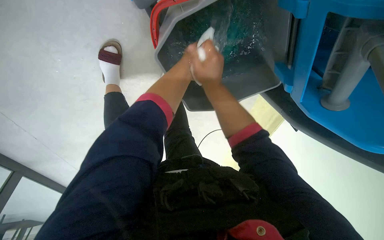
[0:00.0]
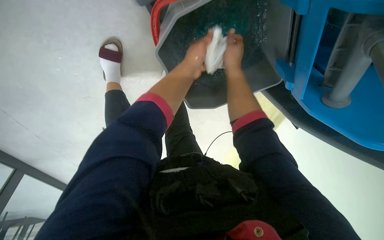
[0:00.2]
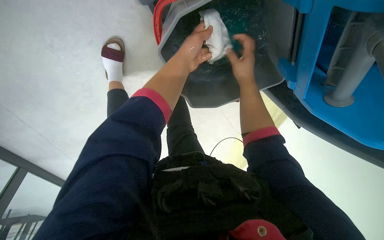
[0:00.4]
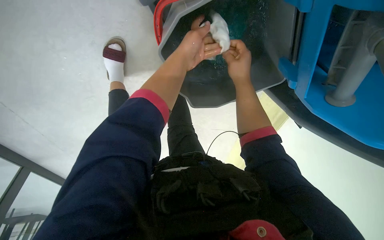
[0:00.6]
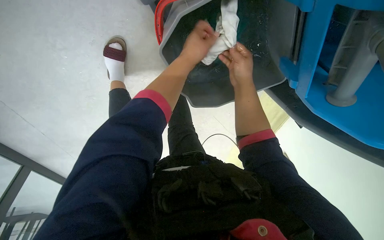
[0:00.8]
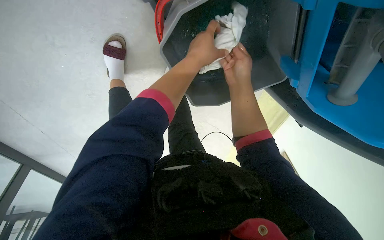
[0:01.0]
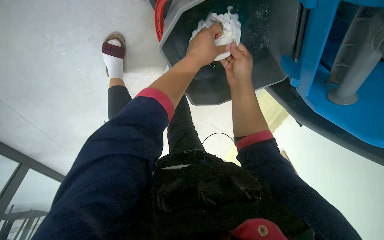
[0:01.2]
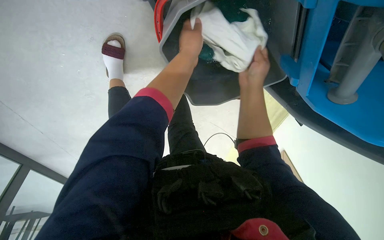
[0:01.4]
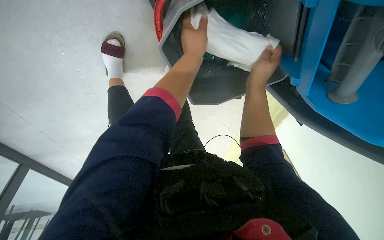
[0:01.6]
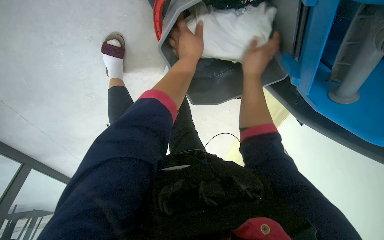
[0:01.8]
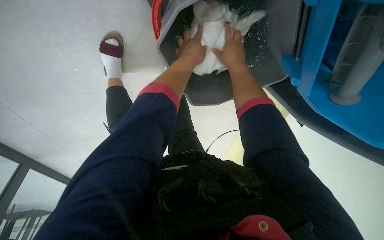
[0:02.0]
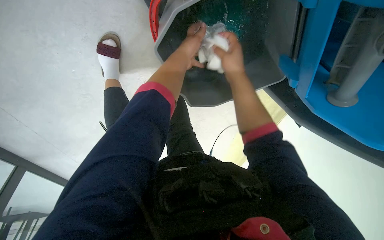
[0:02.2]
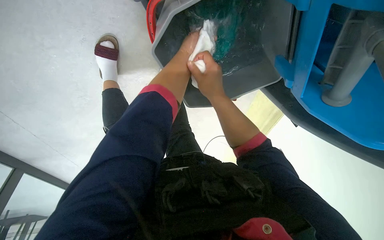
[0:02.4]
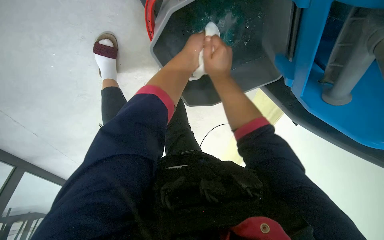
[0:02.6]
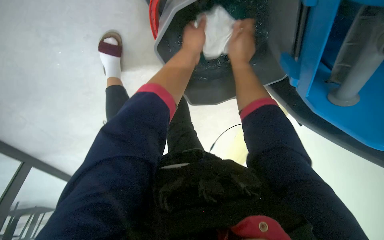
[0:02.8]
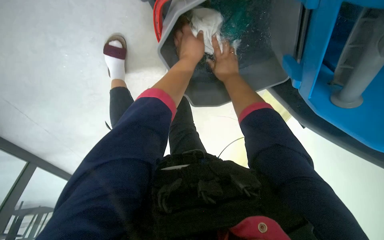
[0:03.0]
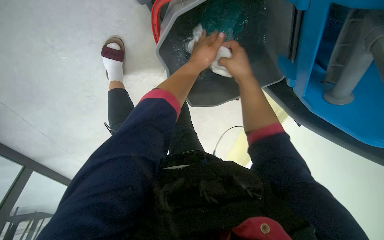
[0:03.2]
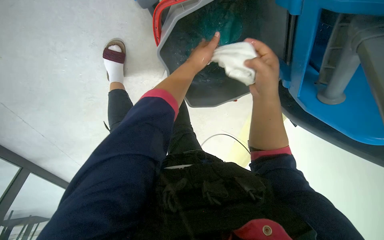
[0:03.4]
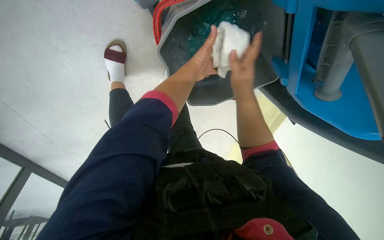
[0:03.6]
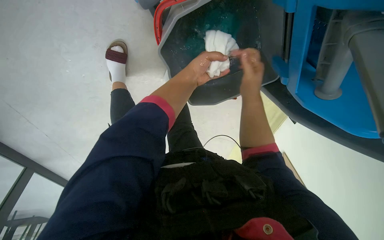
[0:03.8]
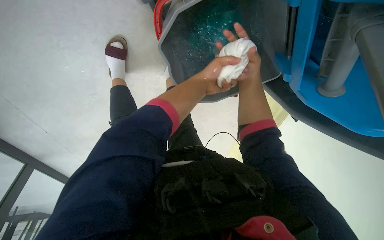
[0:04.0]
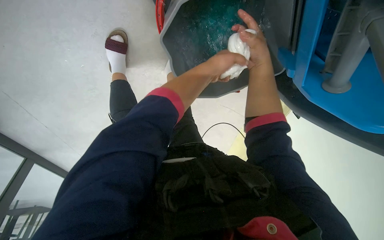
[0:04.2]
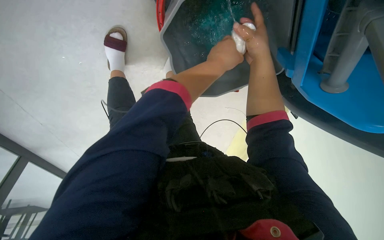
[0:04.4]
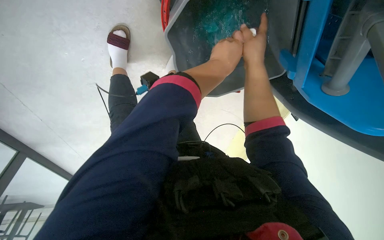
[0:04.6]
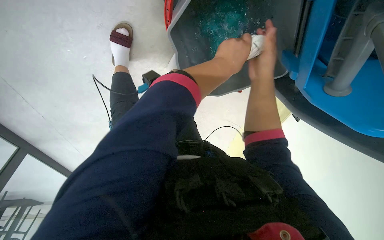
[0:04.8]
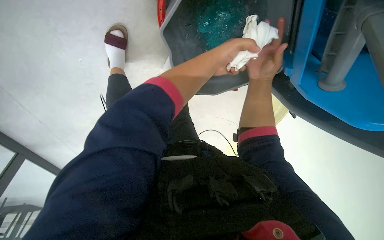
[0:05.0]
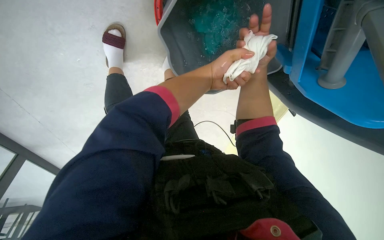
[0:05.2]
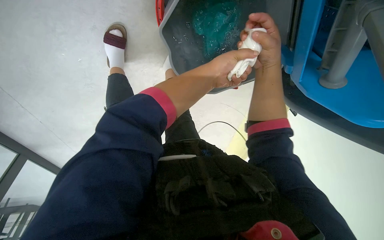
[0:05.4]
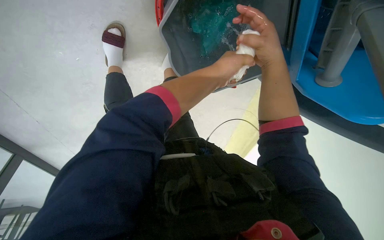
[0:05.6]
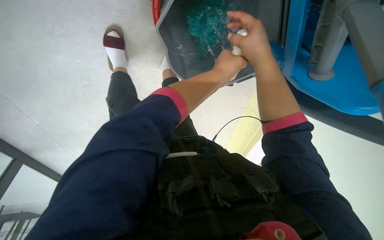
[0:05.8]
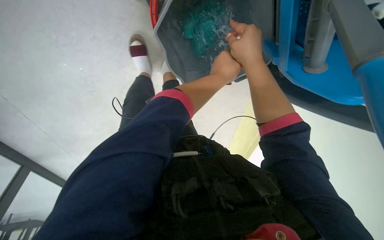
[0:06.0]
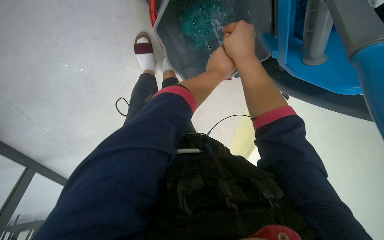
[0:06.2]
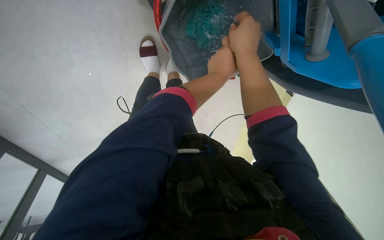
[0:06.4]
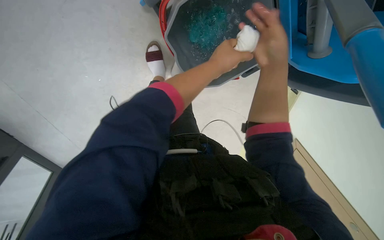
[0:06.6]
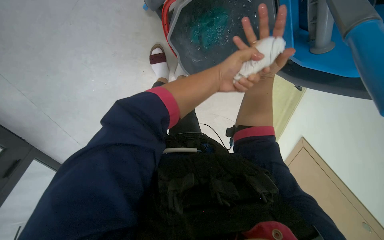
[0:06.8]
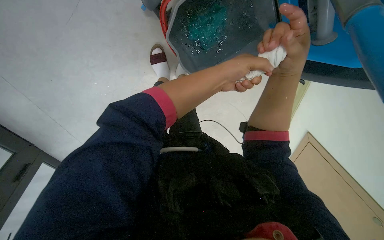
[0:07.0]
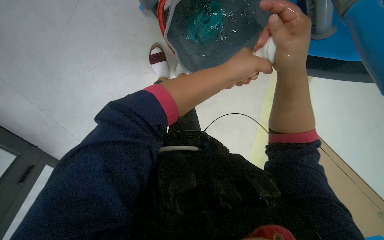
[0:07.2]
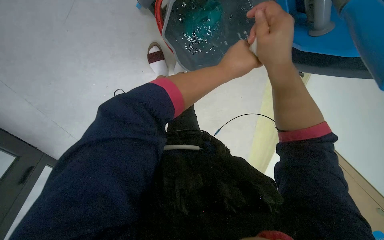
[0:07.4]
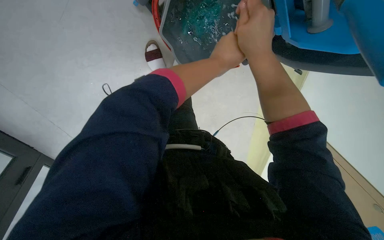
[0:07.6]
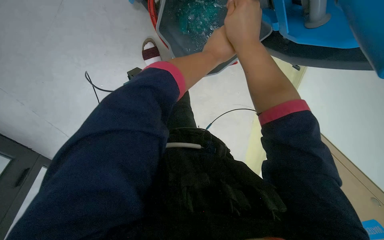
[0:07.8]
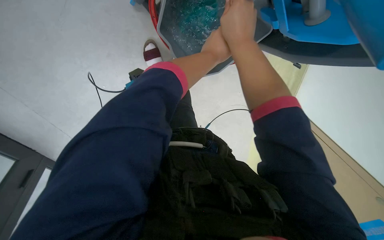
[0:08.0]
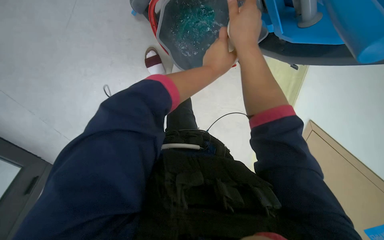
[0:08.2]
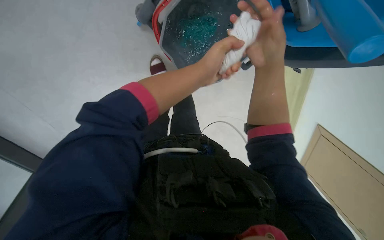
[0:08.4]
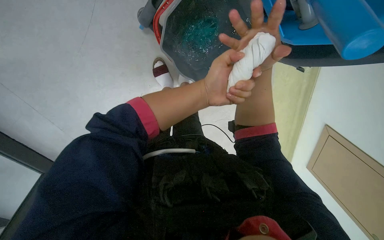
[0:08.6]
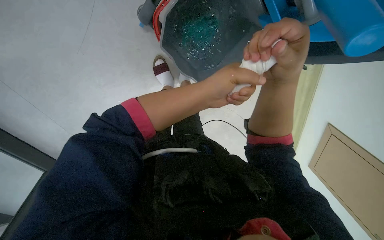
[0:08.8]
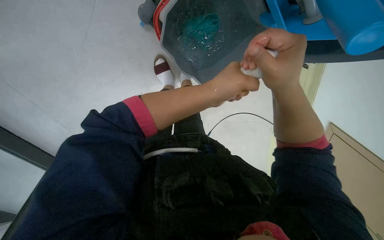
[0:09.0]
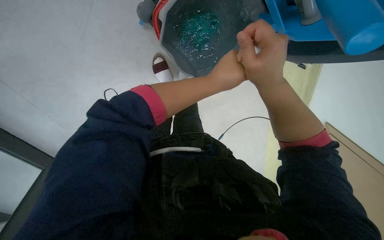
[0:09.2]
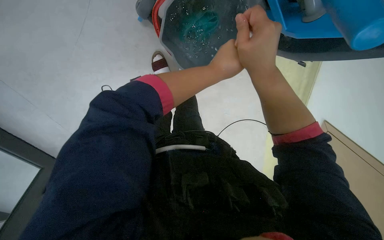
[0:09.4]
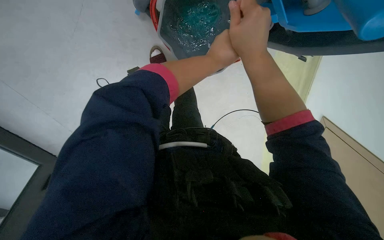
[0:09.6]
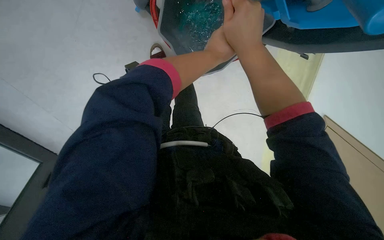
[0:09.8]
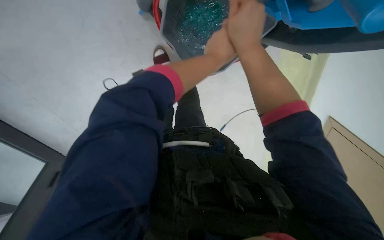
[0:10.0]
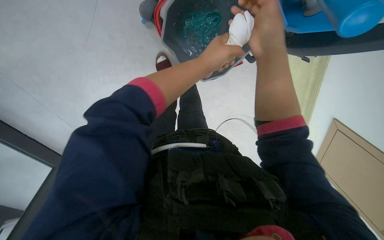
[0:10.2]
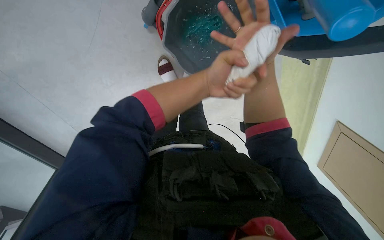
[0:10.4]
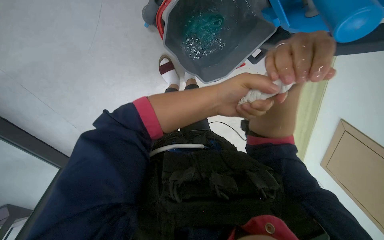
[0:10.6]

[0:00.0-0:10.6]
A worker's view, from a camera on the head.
Job: preparing cleaning supplies.
The whole recording: Rinsing and wringing cloth. The worker rinses and wrings a white cloth in a bucket on the cleaning cart.
0:00.0 to 0:01.6: The right hand heads to the right, covering some 10 cm.
0:01.6 to 0:03.0: The right hand moves up and down the picture over some 10 cm, changing direction 2 times.
0:03.0 to 0:04.6: The right hand shifts roughly 10 cm nearer to the camera.
0:04.6 to 0:06.0: The right hand is displaced nearer to the camera by roughly 10 cm.
0:07.6 to 0:09.0: The hands work in one place, with small movements.

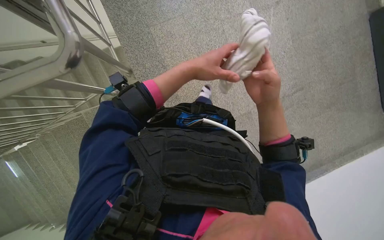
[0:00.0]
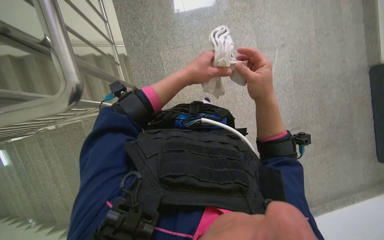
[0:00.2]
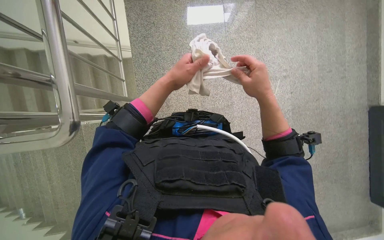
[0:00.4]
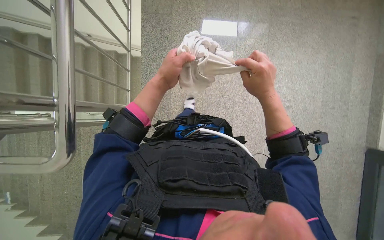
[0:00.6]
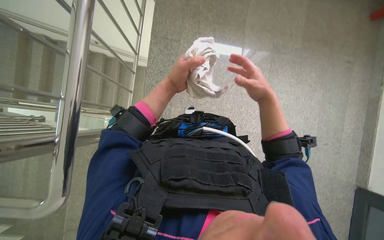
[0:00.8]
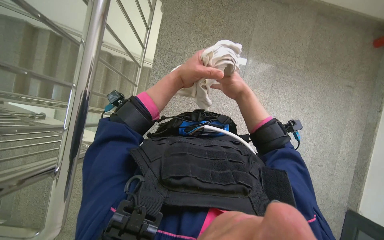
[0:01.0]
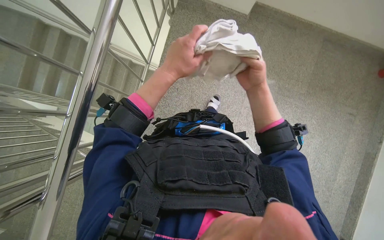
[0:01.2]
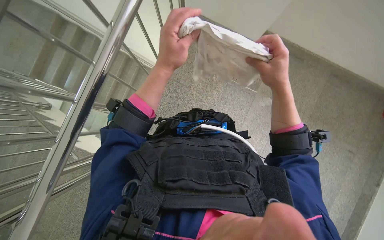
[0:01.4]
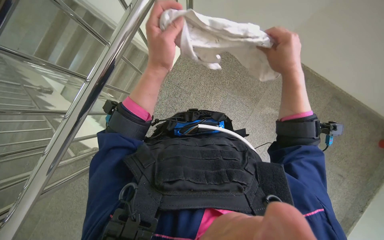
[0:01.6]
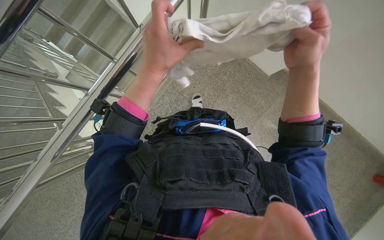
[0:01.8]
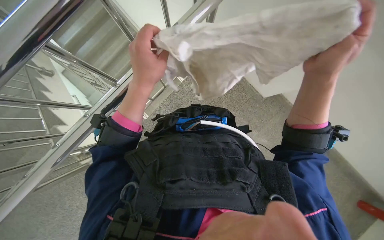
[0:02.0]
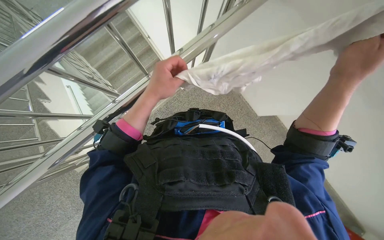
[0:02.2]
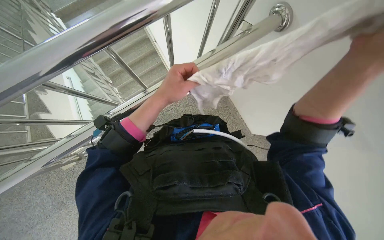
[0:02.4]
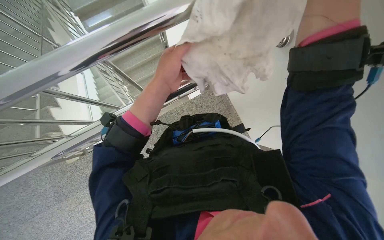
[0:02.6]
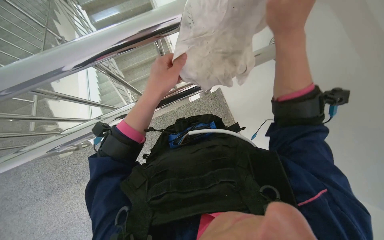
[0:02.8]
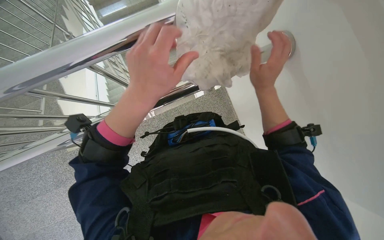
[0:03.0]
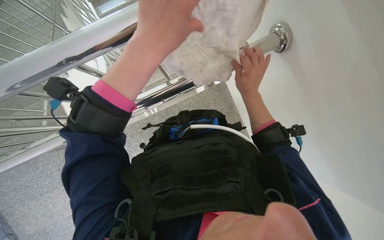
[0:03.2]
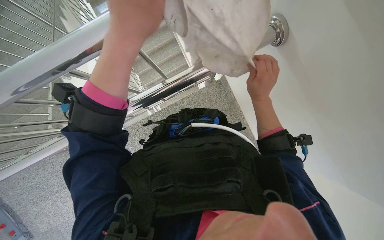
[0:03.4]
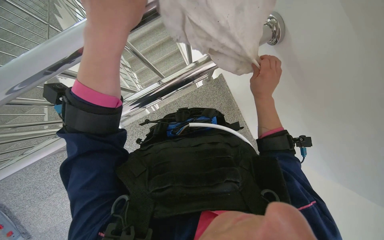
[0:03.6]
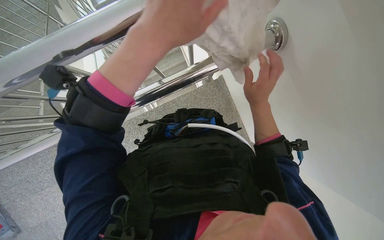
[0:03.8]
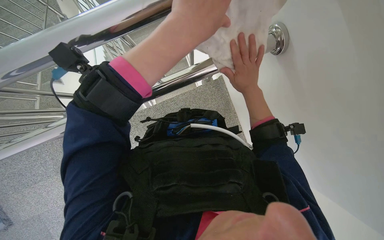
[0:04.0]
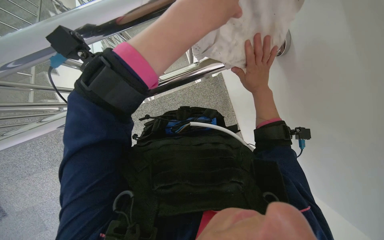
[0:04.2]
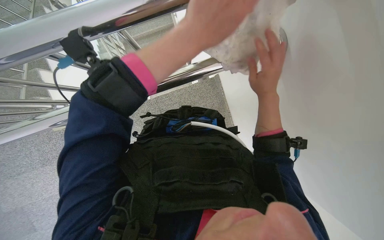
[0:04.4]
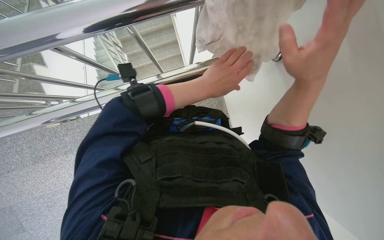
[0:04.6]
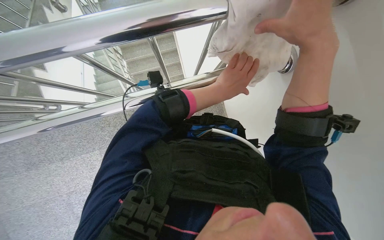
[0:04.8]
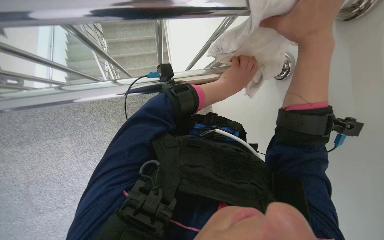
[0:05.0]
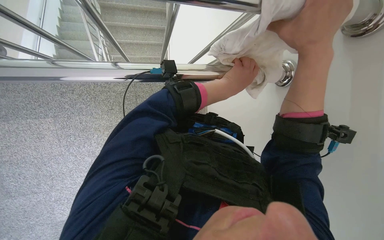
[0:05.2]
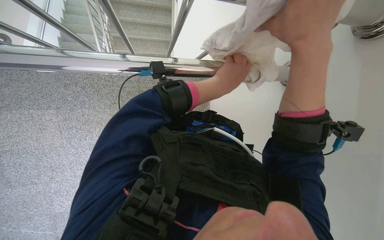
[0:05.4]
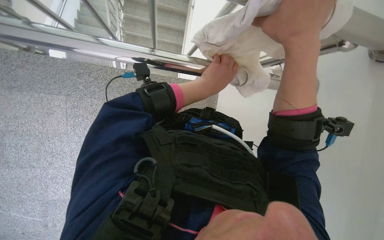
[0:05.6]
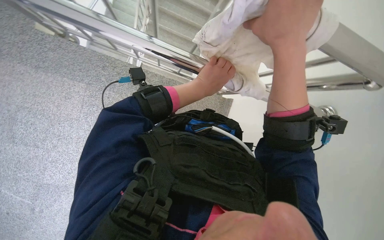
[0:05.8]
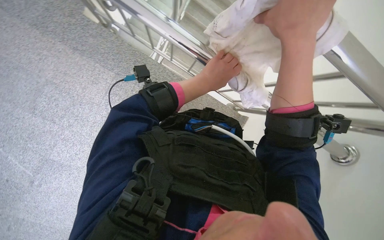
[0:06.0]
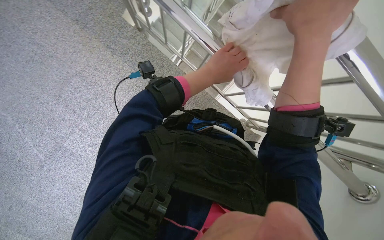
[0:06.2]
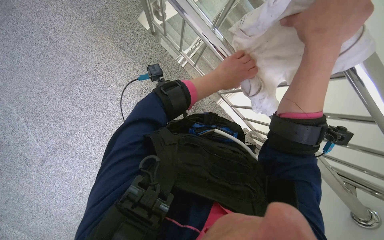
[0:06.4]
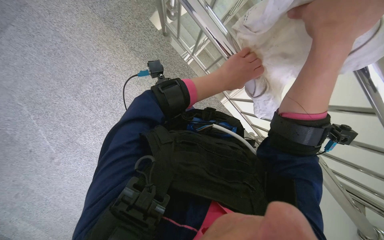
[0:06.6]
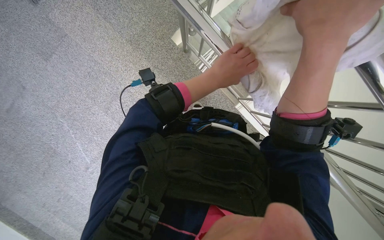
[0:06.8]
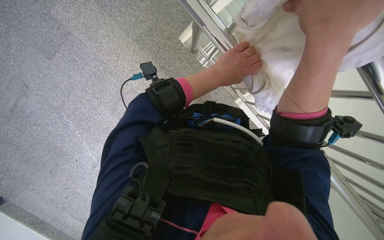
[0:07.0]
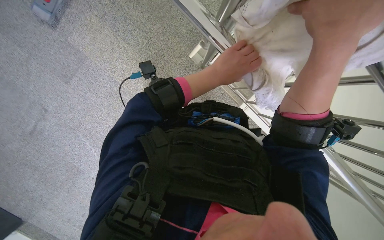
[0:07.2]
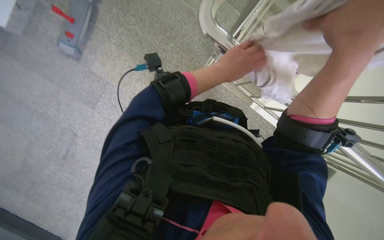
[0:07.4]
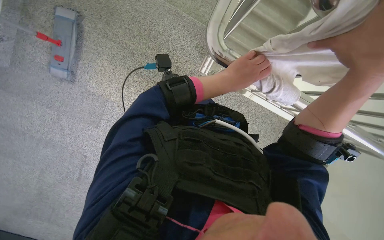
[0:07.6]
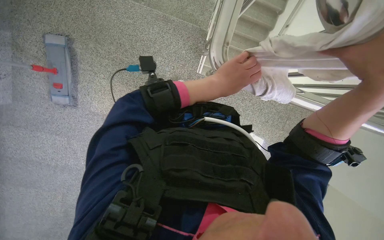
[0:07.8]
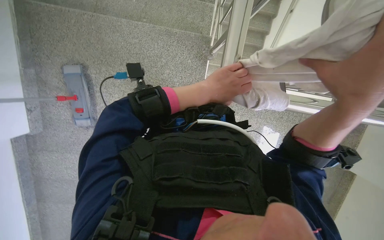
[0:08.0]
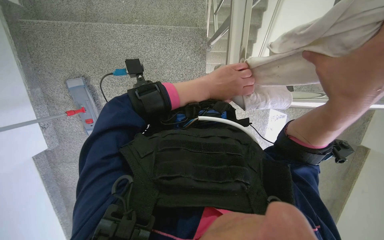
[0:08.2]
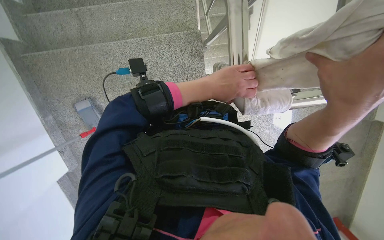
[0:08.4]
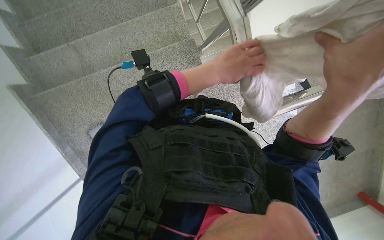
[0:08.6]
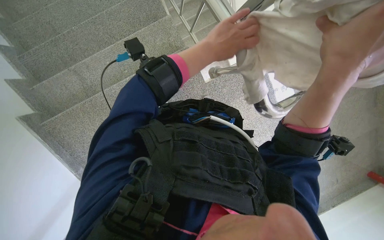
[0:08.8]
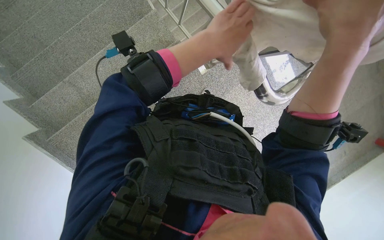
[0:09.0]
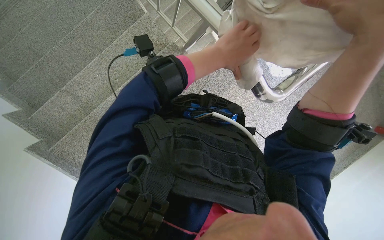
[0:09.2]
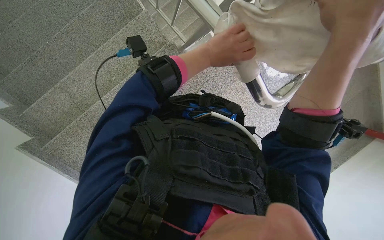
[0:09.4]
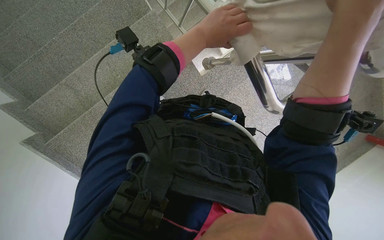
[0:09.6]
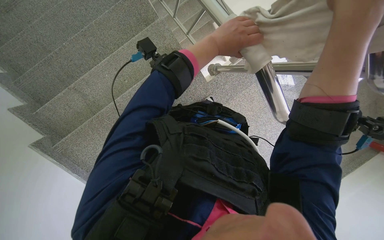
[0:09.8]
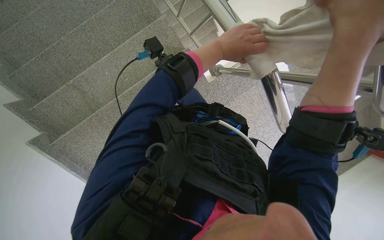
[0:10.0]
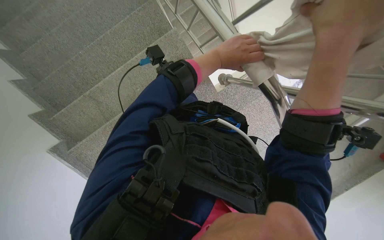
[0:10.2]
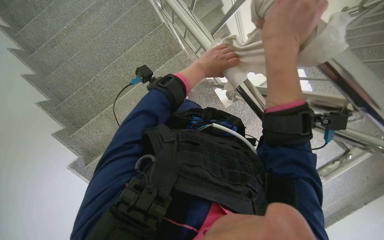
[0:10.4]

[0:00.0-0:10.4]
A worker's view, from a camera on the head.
Job: wiping surfaces.
The whole recording: Cleaning metal railing. The worker cleans the metal railing with a white cloth.
0:00.0 to 0:01.4: The view tilts some 15 degrees upward. The left hand moves to the left, some 10 cm.
0:01.4 to 0:03.0: The left hand is displaced nearer to the camera by some 20 cm.
0:03.0 to 0:04.4: The left hand travels up the picture by about 15 cm.
0:04.4 to 0:06.0: Everything in view rotates about 45 degrees clockwise.
0:06.0 to 0:07.4: The view swings approximately 25 degrees to the left. The right hand travels to the right by approximately 10 cm.
0:07.4 to 0:09.0: Everything in view rotates roughly 55 degrees counterclockwise.
0:09.0 to 0:10.4: The view tips upward by roughly 20 degrees. The right hand shifts approximately 25 cm to the left.
